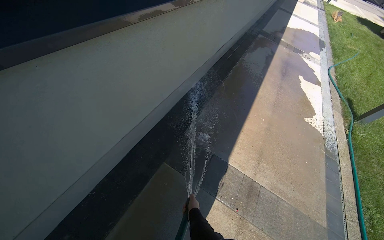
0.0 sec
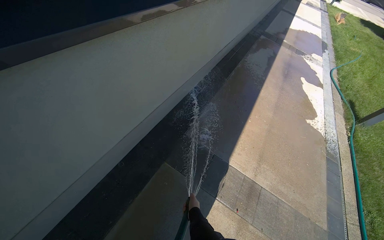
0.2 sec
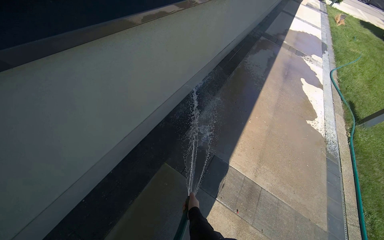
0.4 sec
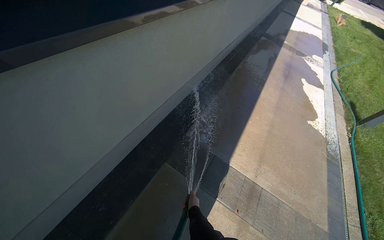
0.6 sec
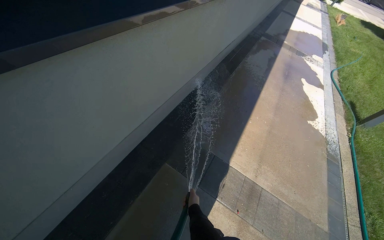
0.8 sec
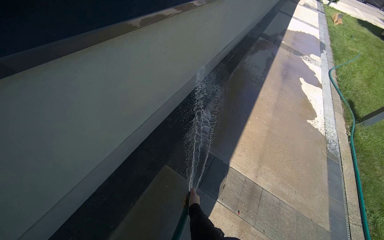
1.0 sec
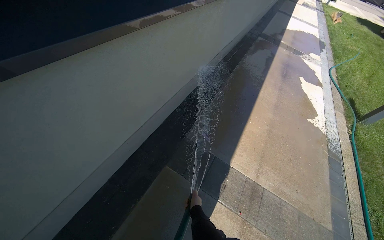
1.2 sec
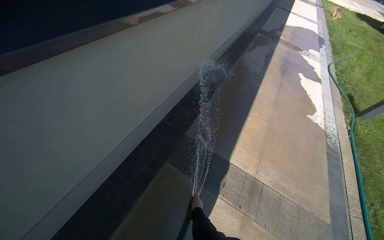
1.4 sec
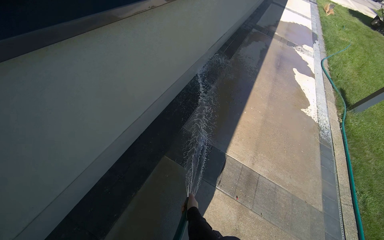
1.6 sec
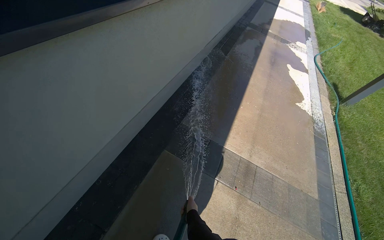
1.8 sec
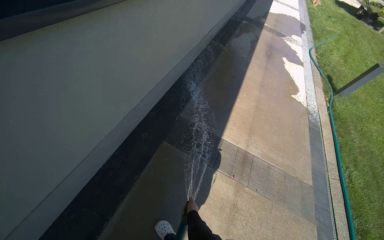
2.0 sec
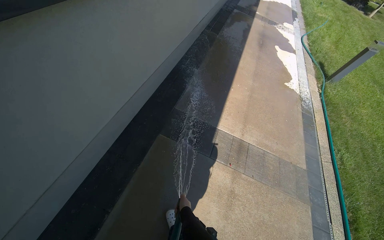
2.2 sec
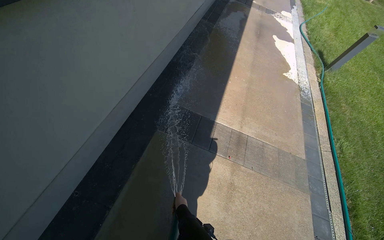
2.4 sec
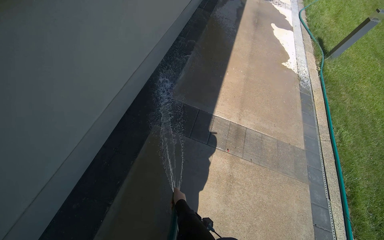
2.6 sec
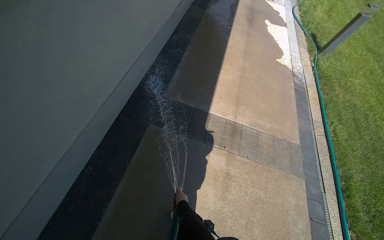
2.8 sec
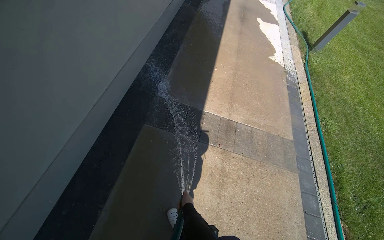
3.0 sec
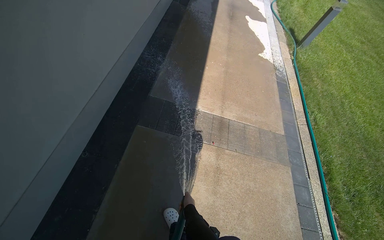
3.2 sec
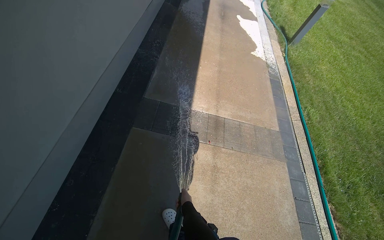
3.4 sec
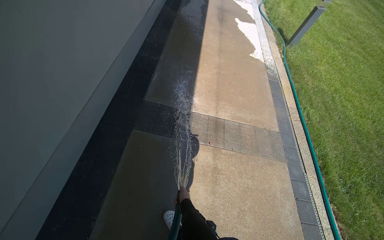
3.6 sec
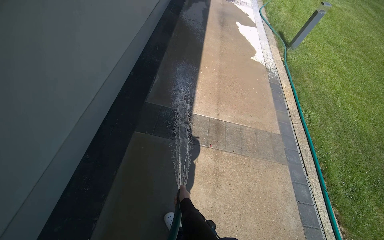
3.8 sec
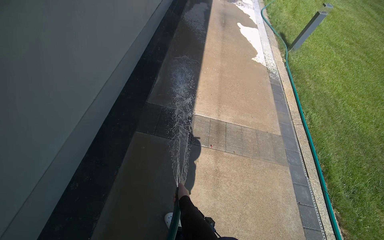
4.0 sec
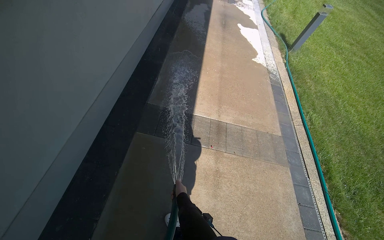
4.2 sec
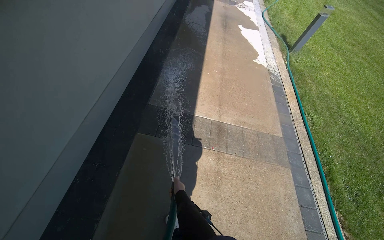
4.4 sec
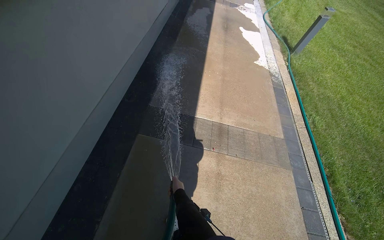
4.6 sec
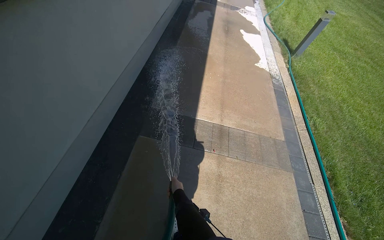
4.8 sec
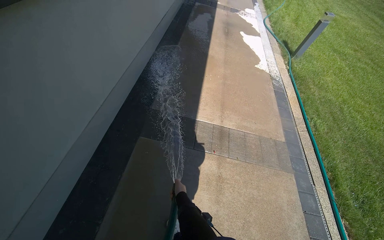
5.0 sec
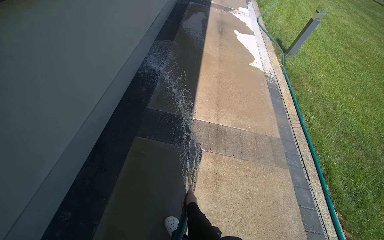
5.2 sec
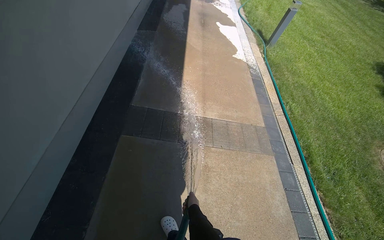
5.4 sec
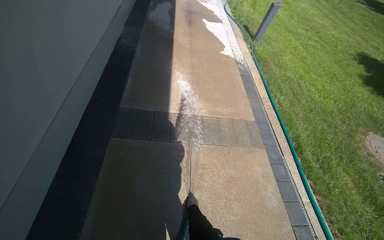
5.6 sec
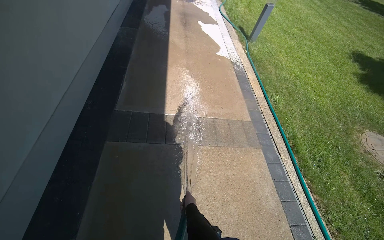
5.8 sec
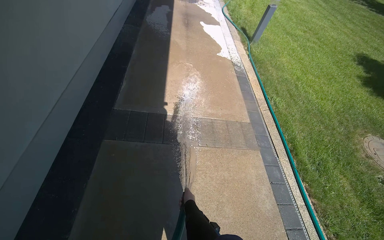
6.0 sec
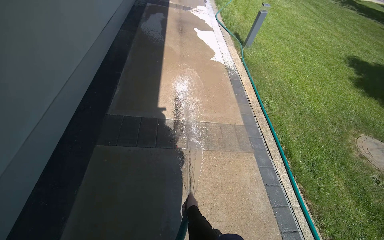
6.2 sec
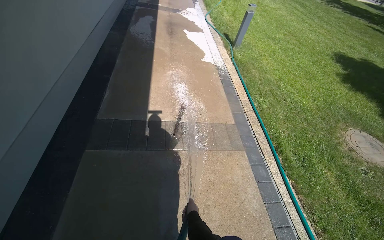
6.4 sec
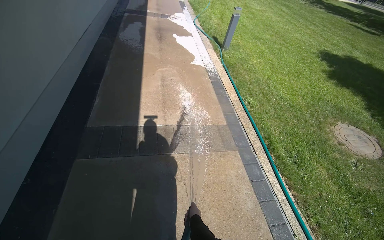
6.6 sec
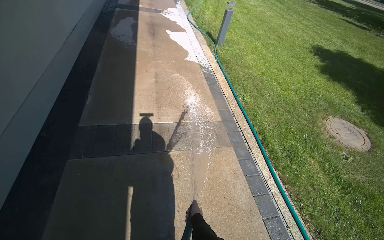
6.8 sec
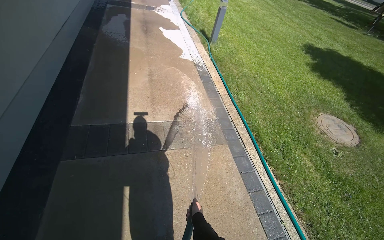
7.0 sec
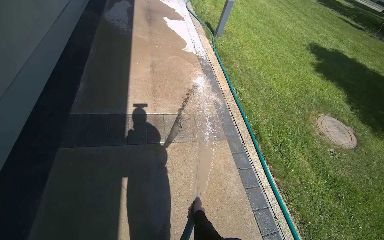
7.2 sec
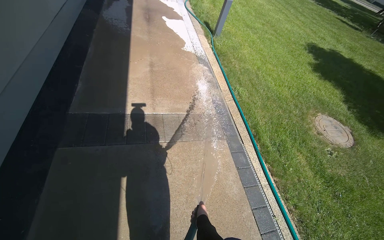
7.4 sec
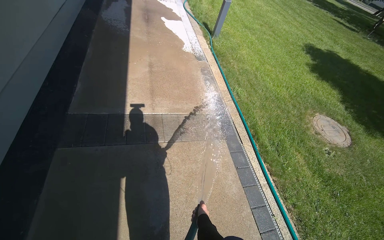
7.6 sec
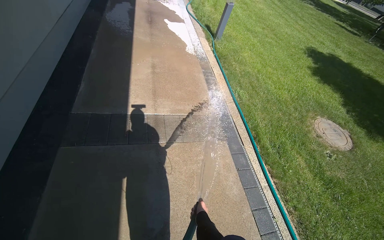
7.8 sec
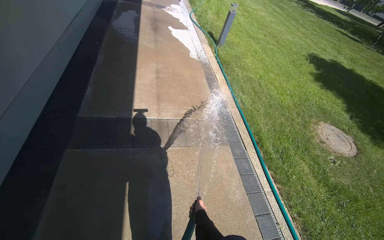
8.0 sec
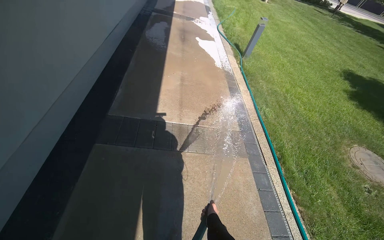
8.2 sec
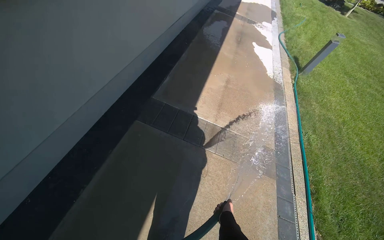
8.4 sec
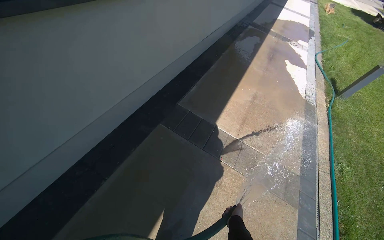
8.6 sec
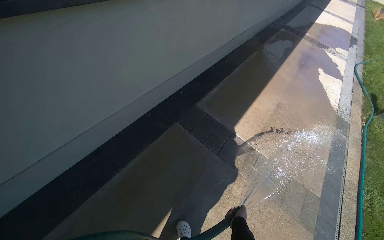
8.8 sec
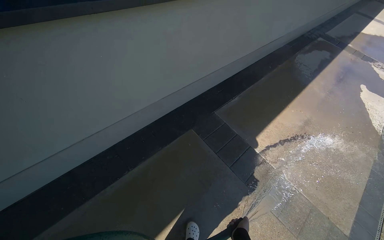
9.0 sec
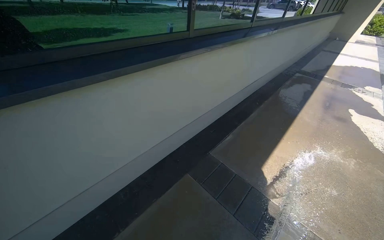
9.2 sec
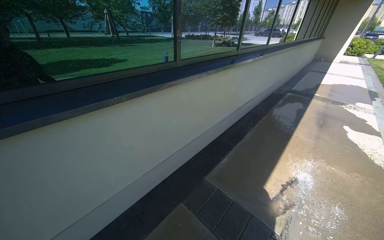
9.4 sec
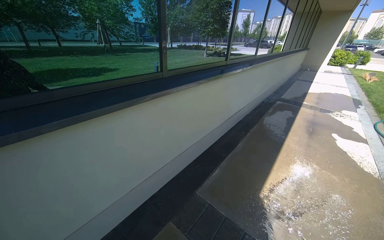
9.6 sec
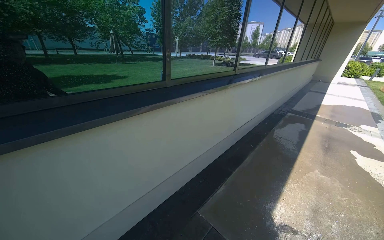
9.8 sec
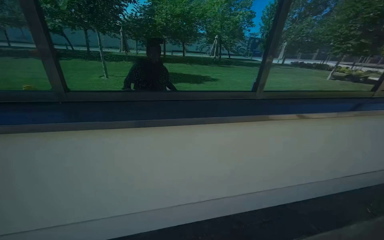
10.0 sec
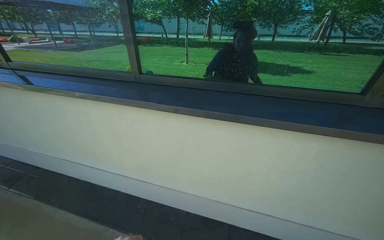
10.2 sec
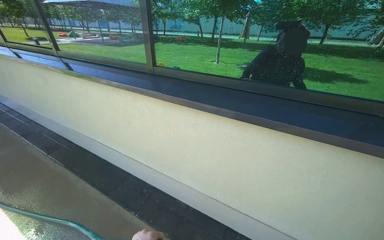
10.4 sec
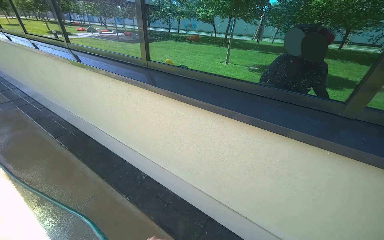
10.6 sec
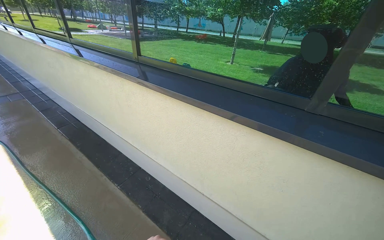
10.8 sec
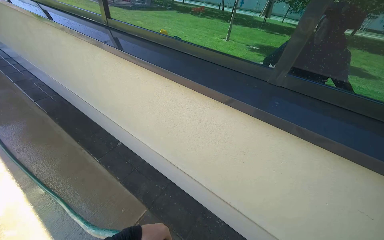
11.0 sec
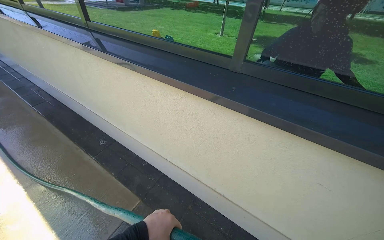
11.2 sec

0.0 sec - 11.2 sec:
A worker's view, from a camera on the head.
Job: wiping surfaces.
The whole recording: Spraying water on sidewalk. The worker sprays water along the sidewalk with a hose.
3.2 sec - 4.8 sec: The right hand travels up the picture by roughly 10 cm.
4.8 sec - 6.4 sec: The right hand is displaced to the right by some 40 cm.
8.0 sec - 9.6 sec: The head rotates some 50 degrees to the left. The view tilts some 30 degrees upward.
9.6 sec - 11.2 sec: The camera travels roughly 90 cm. The head rotates approximately 80 degrees to the left.

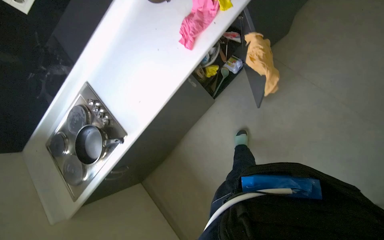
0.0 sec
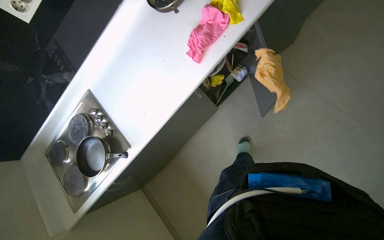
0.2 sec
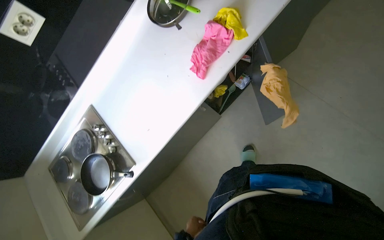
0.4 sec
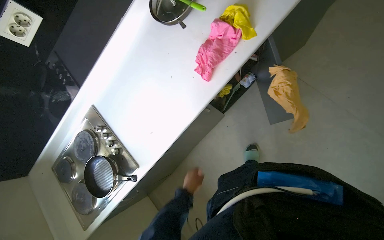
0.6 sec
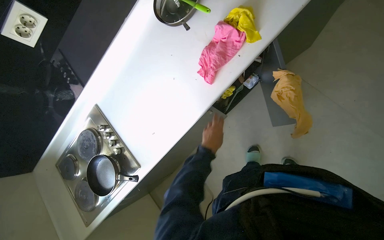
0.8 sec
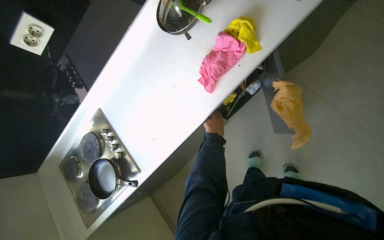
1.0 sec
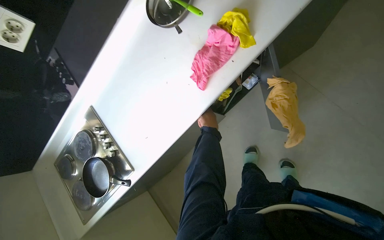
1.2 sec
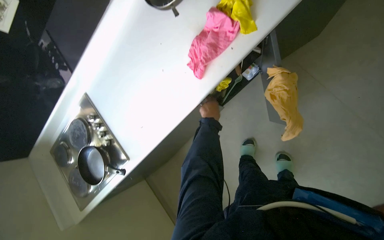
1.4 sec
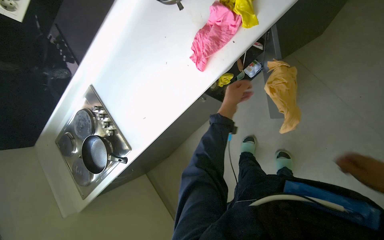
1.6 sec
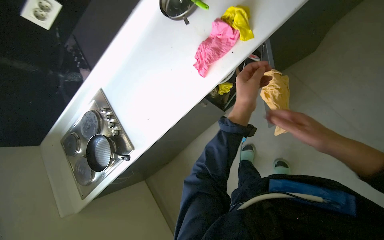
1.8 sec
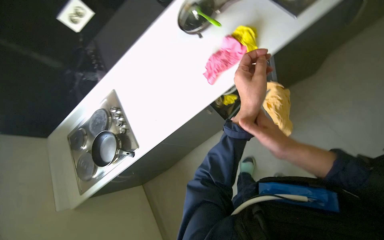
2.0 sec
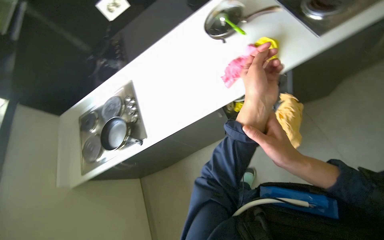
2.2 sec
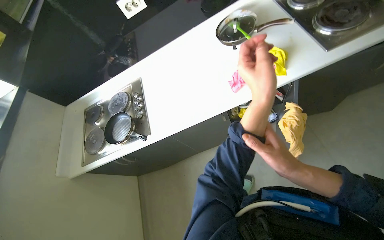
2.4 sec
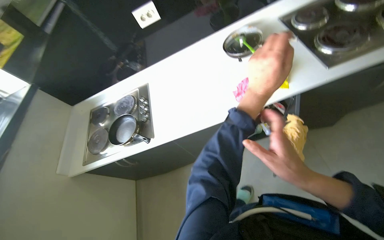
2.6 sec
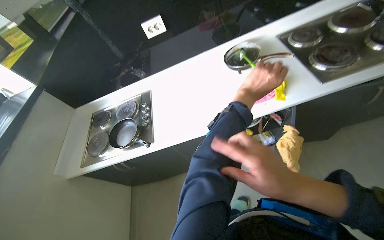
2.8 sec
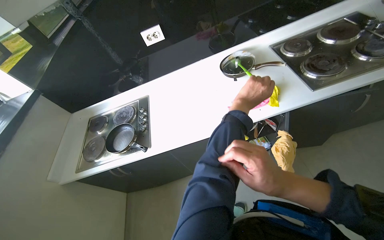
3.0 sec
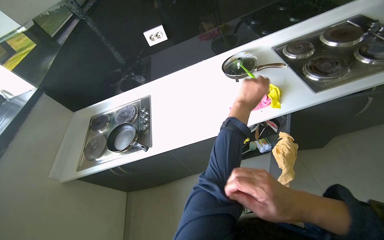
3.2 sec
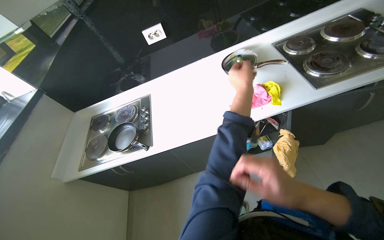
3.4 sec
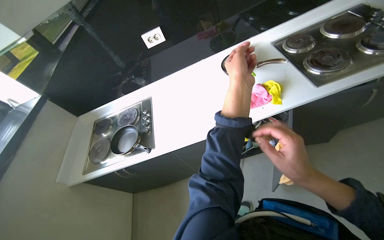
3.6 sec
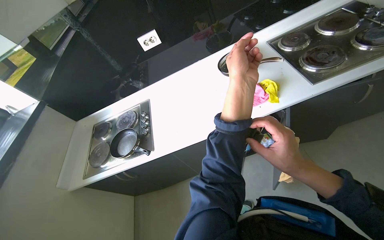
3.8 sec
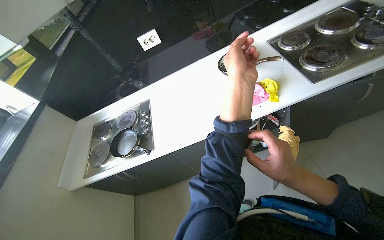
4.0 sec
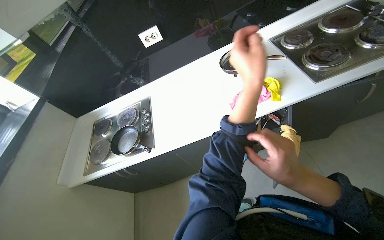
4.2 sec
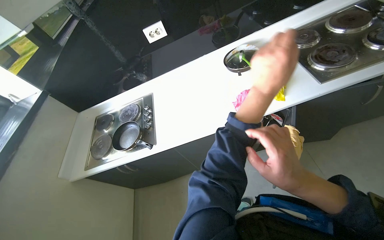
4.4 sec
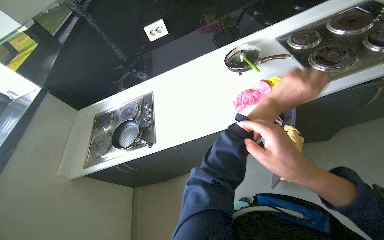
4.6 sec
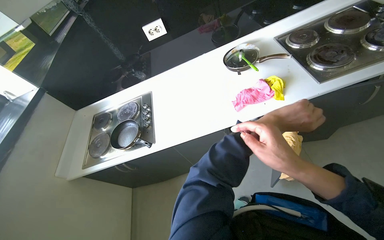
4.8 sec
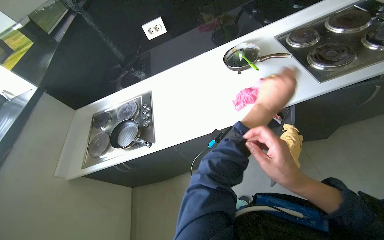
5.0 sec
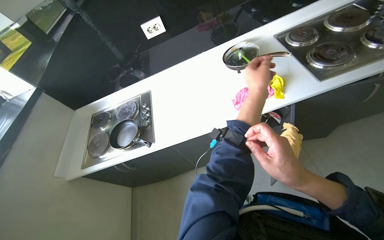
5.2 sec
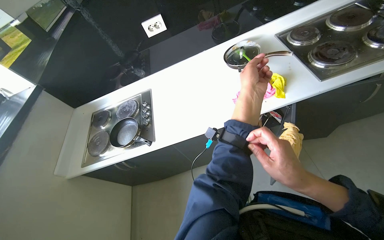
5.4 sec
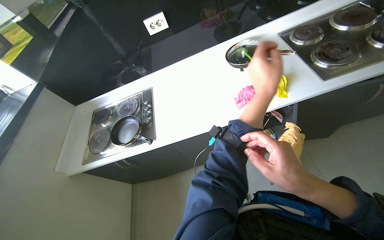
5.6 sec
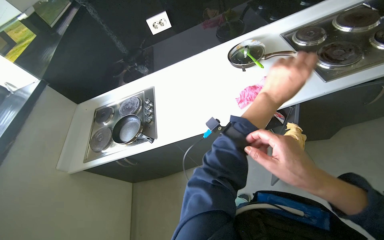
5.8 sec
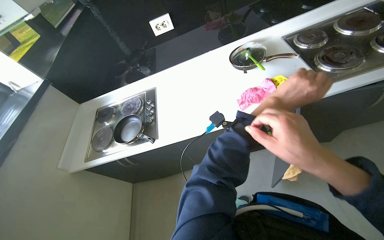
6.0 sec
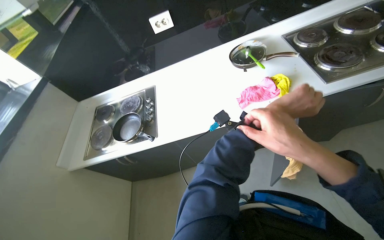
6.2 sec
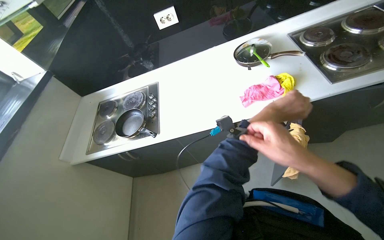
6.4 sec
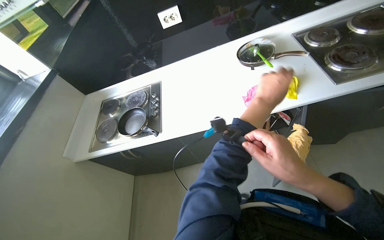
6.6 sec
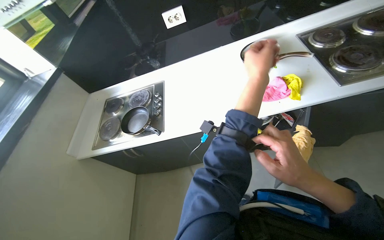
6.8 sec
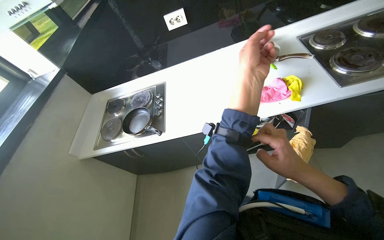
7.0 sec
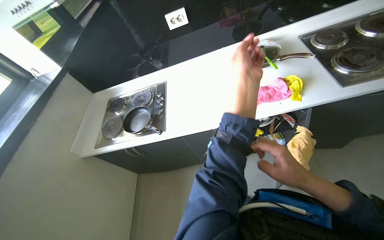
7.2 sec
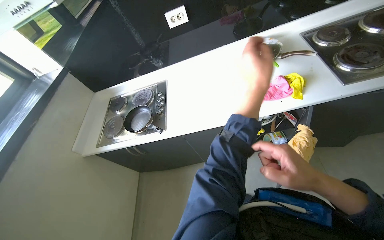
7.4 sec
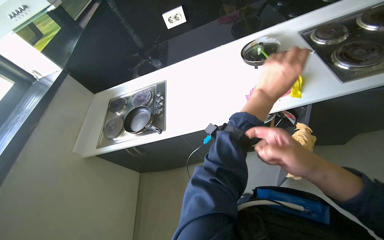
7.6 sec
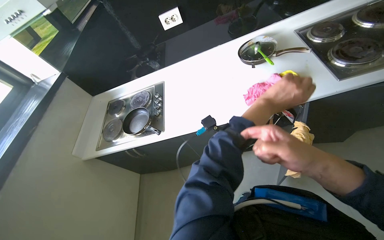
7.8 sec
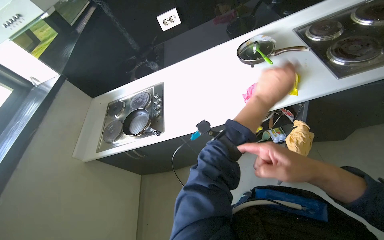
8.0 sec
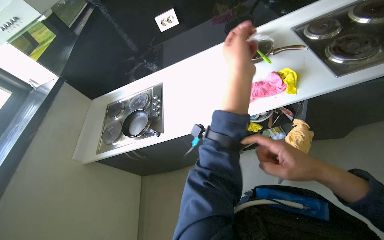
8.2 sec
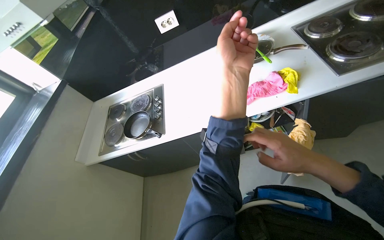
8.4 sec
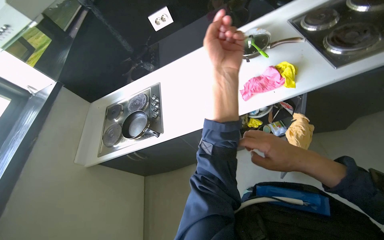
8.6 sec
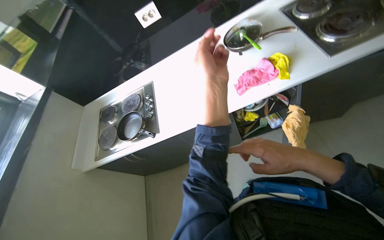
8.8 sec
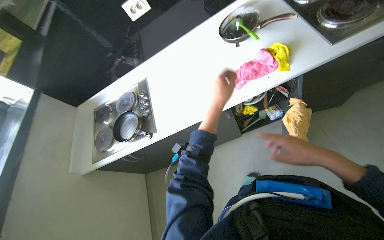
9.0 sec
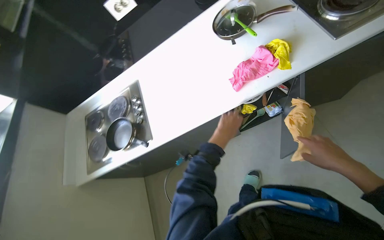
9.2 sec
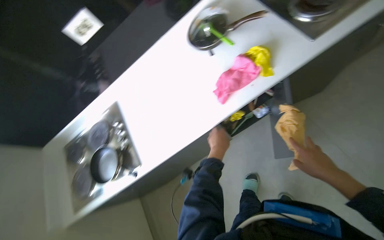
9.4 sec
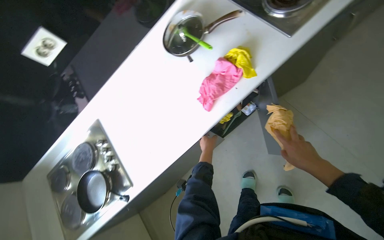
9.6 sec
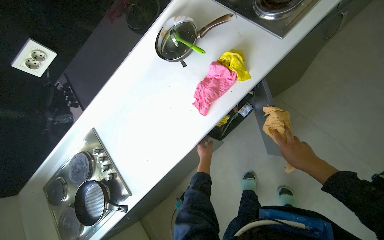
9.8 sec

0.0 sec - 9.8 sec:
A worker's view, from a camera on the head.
Job: cleaning kitchen.
The whole recording: Organizing and cleaning kitchen cabinet. The worker takes various items out of a kitchen cabinet and then cleans the inside of the cabinet with a cloth.
1.4 sec - 2.8 sec: The view tips upward by some 20 degrees. The scene rotates clockwise by roughly 30 degrees.
2.8 sec - 4.2 sec: The right hand moves nearer to the camera, approximately 15 cm. The left hand moves farther from the camera, approximately 10 cm.
4.2 sec - 5.6 sec: The right hand reaches approximately 15 cm farther from the camera, then returns; the left hand heads nearer to the camera, covering approximately 10 cm.
5.6 sec - 7.0 sec: The left hand is displaced farther from the camera by approximately 20 cm.
7.0 sec - 8.4 sec: The left hand is displaced nearer to the camera by about 15 cm.
8.4 sec - 9.8 sec: The head turns to the right by roughly 35 degrees. The right hand travels farther from the camera by about 50 cm. The left hand travels to the right and back again, approximately 30 cm each way.
